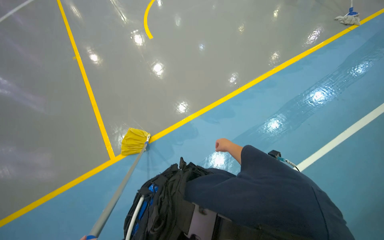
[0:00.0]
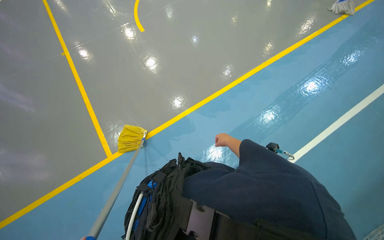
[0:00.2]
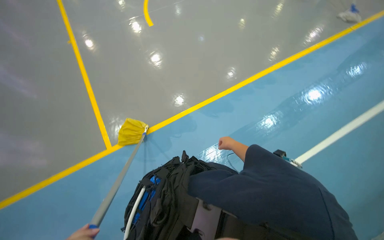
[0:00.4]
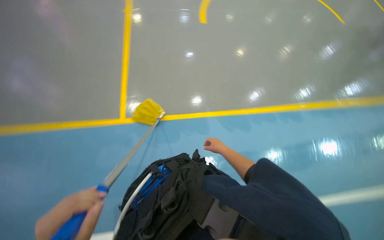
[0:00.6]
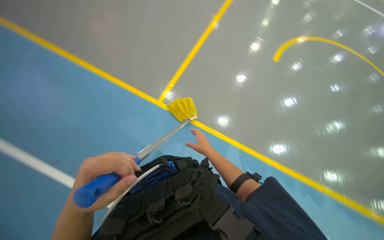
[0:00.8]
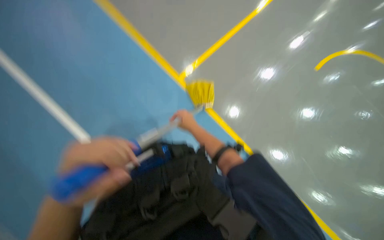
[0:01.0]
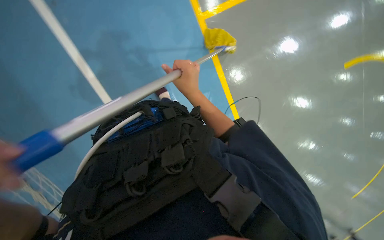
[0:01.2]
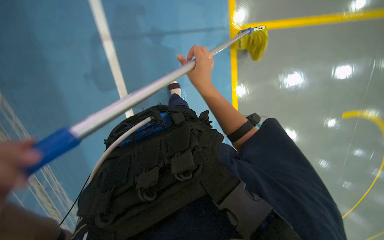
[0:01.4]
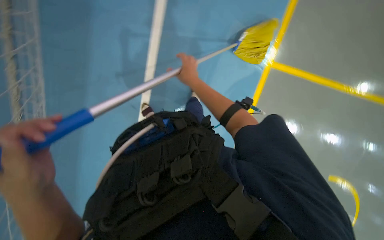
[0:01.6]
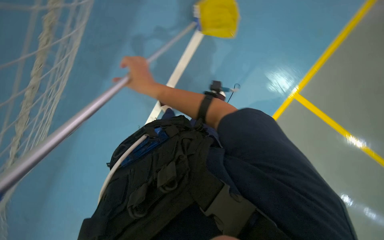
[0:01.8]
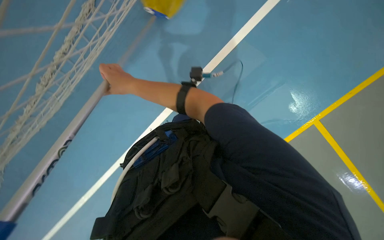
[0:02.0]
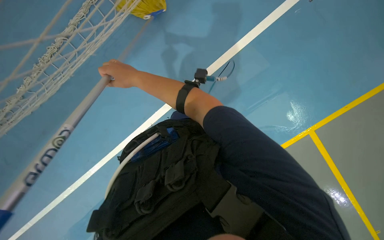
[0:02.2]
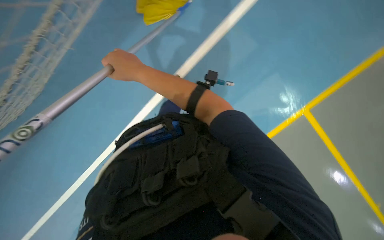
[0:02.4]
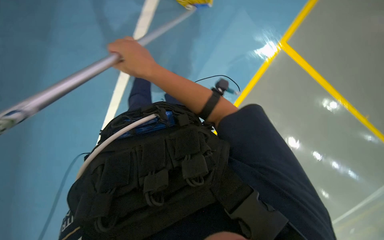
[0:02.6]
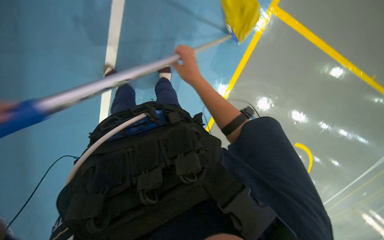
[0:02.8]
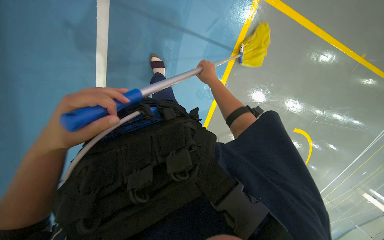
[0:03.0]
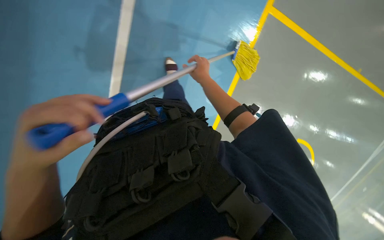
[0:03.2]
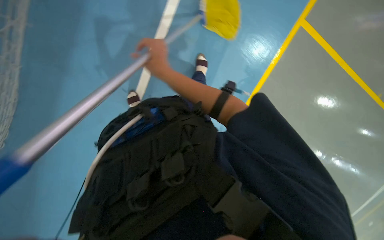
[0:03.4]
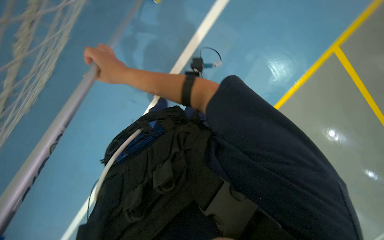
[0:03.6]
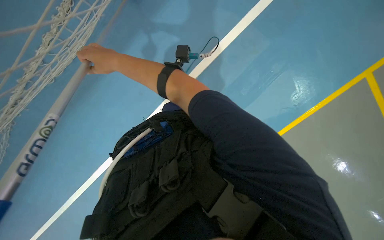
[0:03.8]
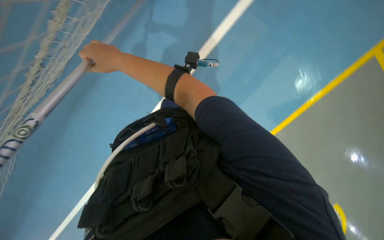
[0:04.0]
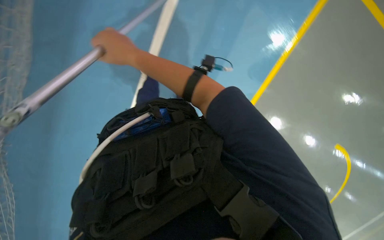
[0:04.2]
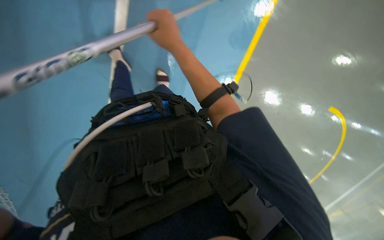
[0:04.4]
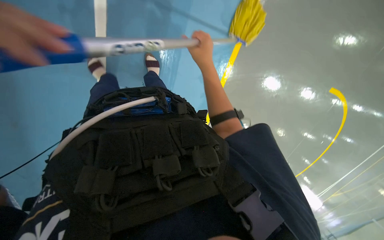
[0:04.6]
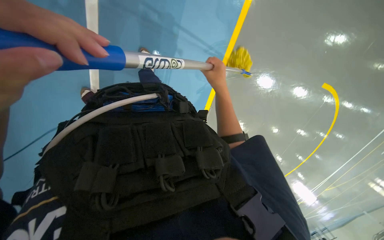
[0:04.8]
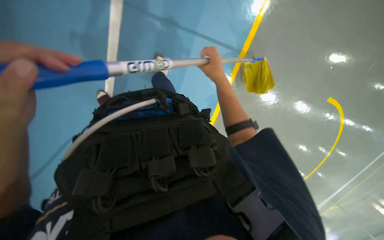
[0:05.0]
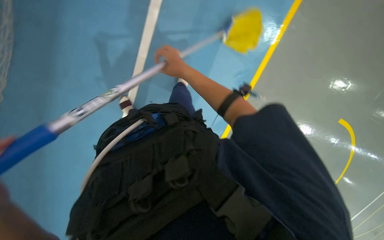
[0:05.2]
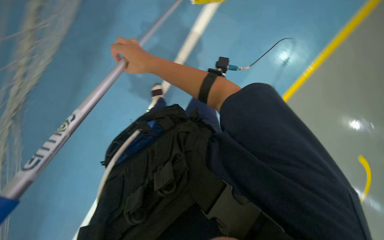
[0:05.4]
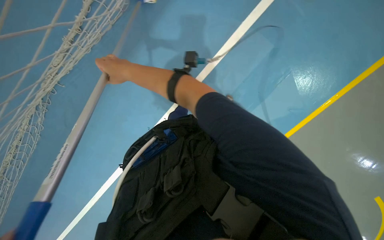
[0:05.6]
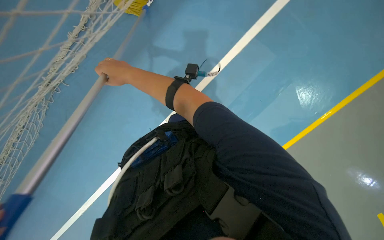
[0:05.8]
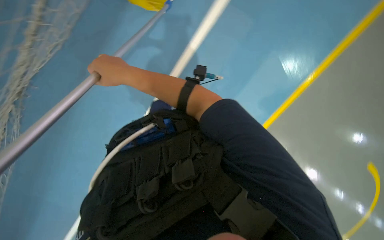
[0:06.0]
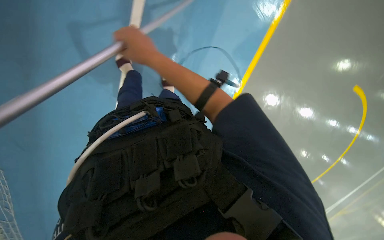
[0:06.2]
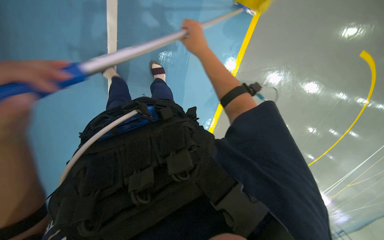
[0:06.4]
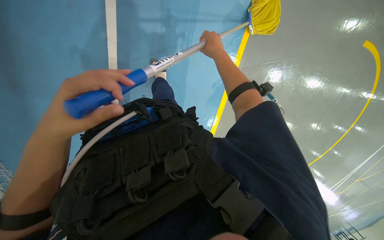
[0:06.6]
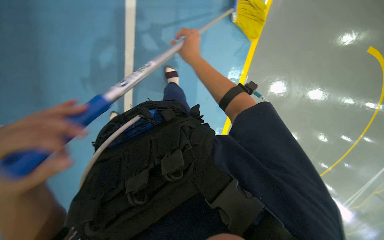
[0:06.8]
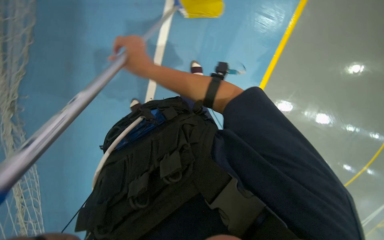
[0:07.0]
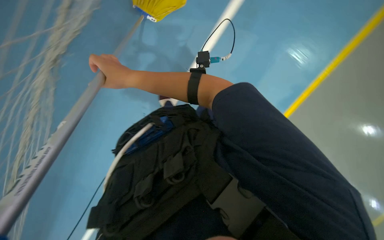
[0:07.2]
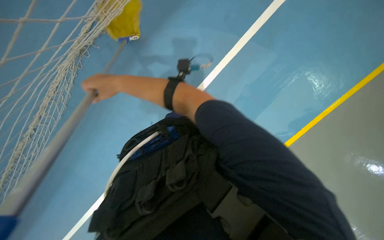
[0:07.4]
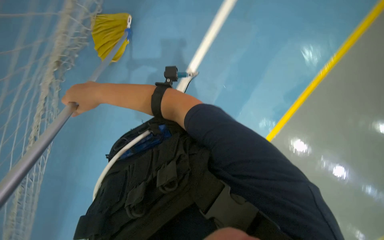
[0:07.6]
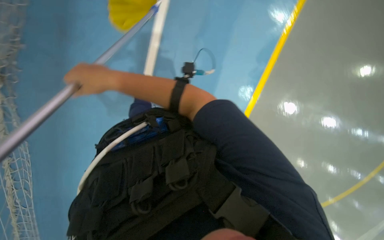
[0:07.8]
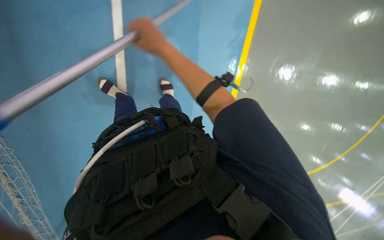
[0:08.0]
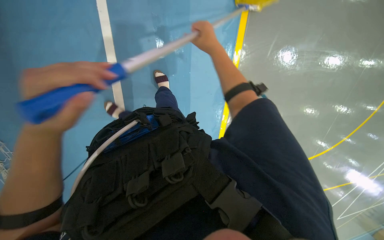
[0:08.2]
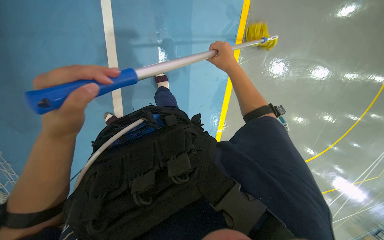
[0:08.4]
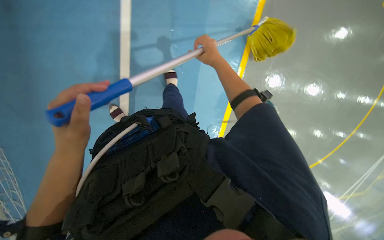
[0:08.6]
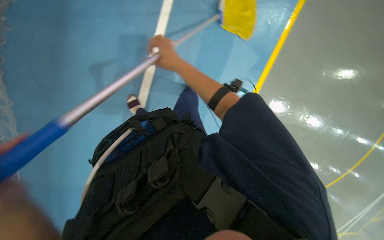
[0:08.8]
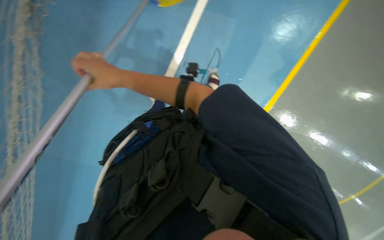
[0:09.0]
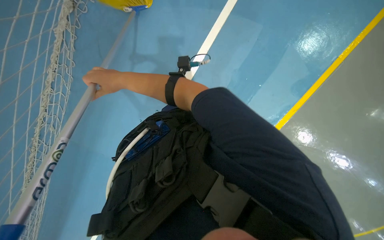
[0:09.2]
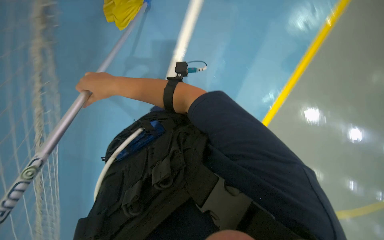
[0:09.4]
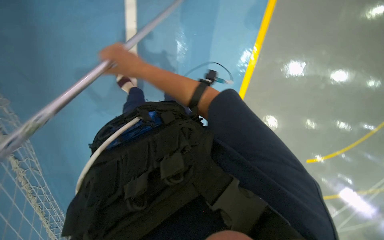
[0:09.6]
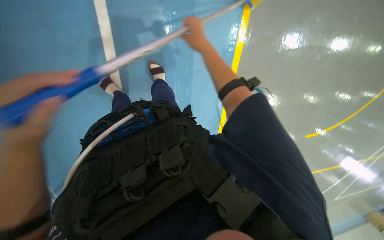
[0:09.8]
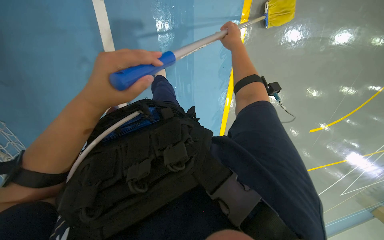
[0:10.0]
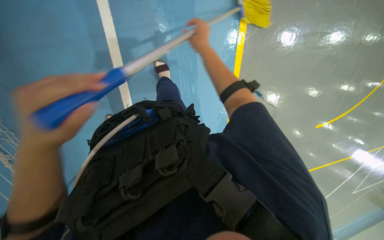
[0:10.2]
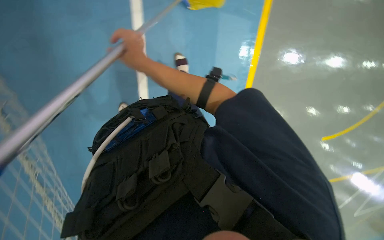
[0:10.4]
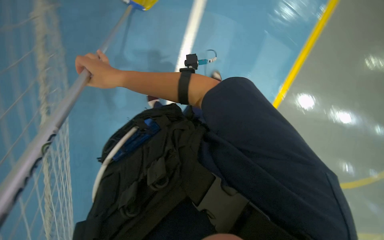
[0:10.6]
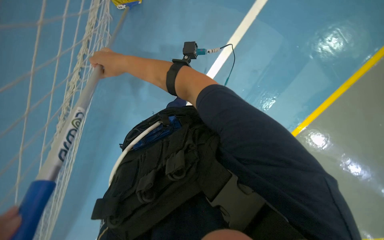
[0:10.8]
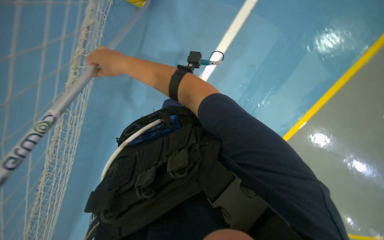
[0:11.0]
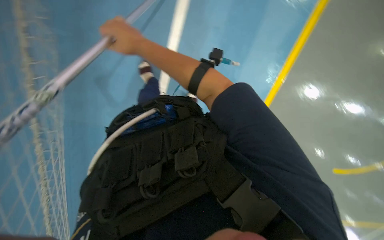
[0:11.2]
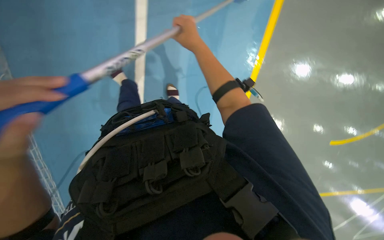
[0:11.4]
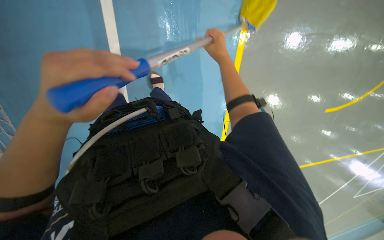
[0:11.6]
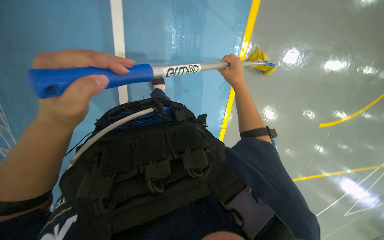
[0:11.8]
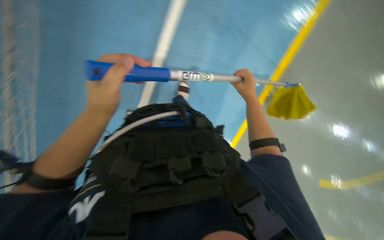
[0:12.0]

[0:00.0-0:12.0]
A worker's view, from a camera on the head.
Job: mopping floor.
The whole recording: Mopping floor. The worker mops the floor with a yellow mop, periodically rinsing and wringing it in a bucket.
0:01.6 to 0:03.0: The right hand goes to the left and returns, about 15 cm each way.
0:06.0 to 0:07.6: The right hand reaches approximately 30 cm to the right, then returns.
0:07.6 to 0:09.0: The right hand moves approximately 40 cm to the right and comes back.
0:09.0 to 0:10.4: The right hand reaches about 35 cm to the right, then returns.
0:10.4 to 0:12.0: The camera pitches upward, by some 15 degrees. The scene rotates clockwise by approximately 30 degrees. The right hand travels to the right by some 20 cm.

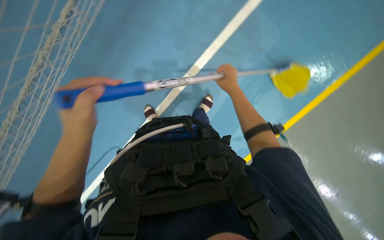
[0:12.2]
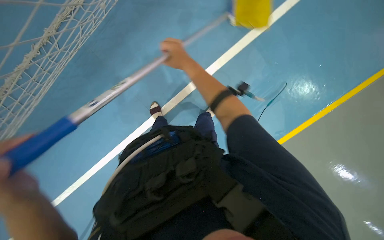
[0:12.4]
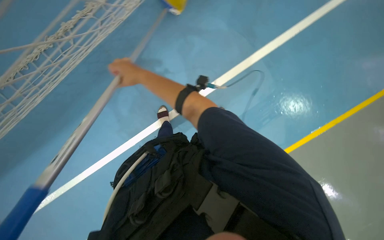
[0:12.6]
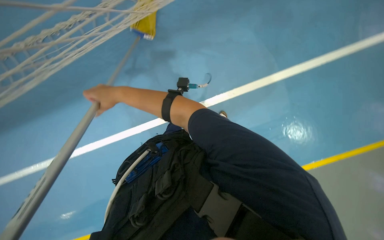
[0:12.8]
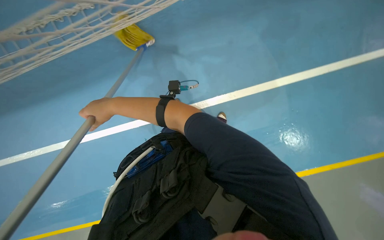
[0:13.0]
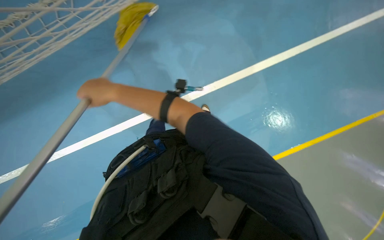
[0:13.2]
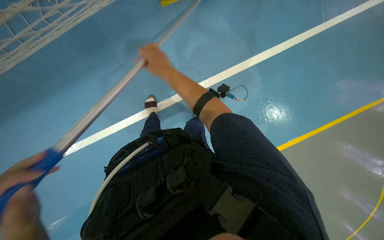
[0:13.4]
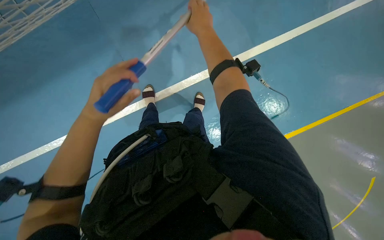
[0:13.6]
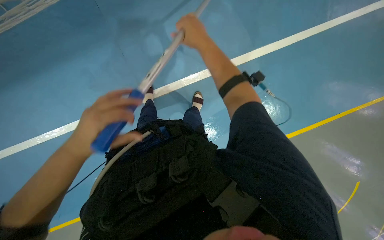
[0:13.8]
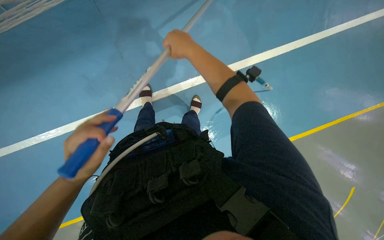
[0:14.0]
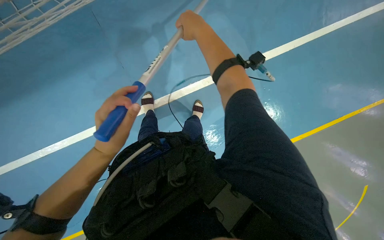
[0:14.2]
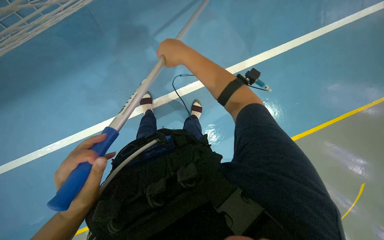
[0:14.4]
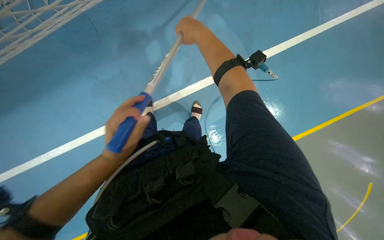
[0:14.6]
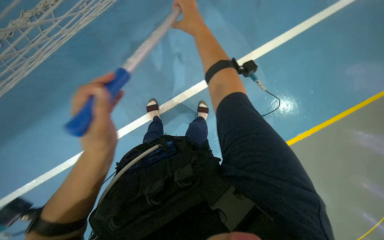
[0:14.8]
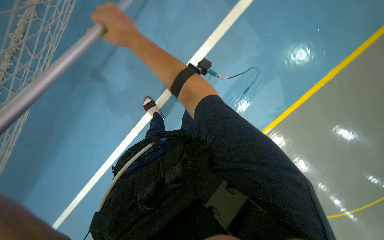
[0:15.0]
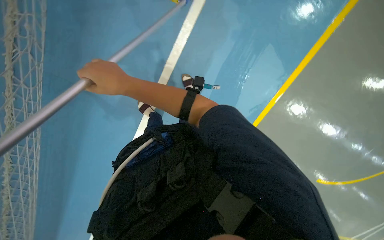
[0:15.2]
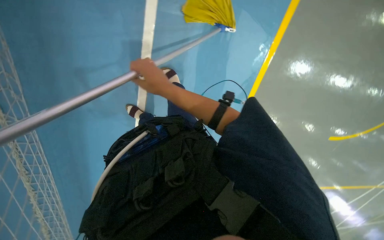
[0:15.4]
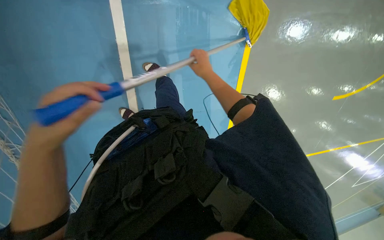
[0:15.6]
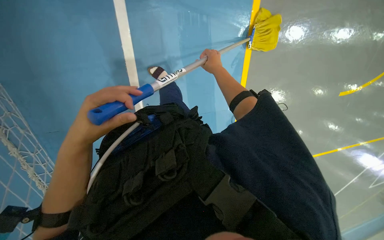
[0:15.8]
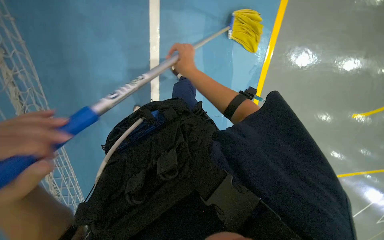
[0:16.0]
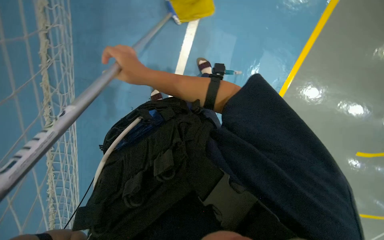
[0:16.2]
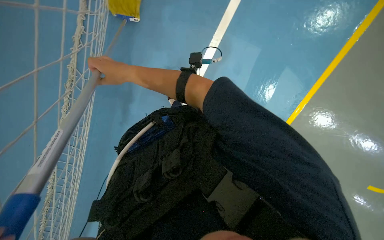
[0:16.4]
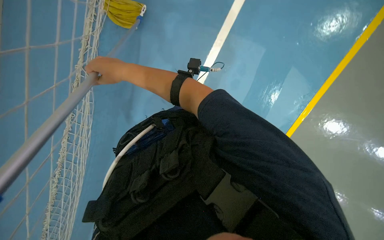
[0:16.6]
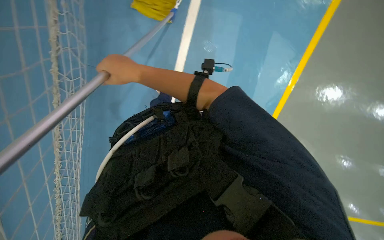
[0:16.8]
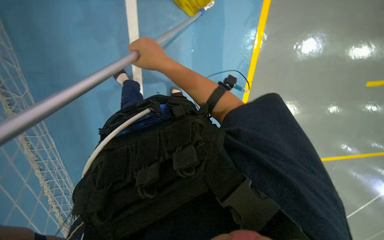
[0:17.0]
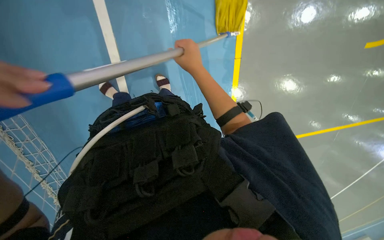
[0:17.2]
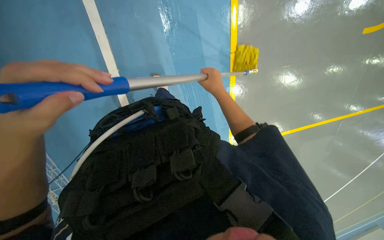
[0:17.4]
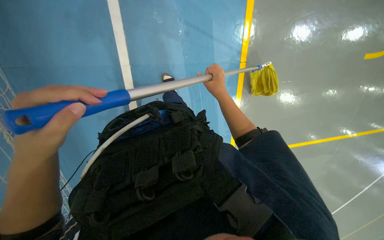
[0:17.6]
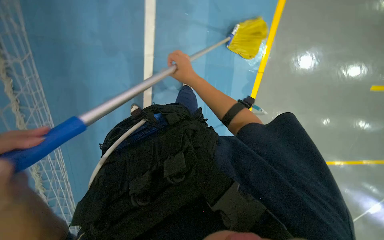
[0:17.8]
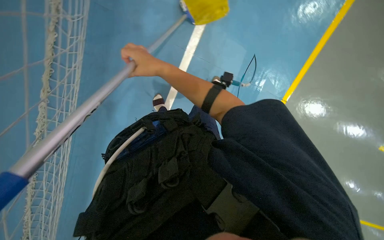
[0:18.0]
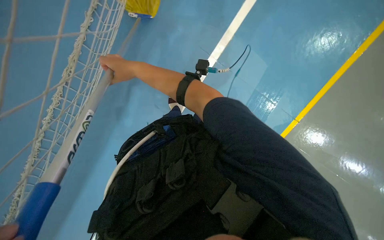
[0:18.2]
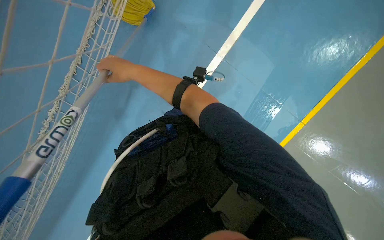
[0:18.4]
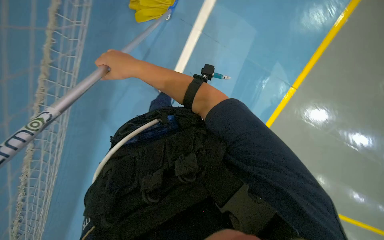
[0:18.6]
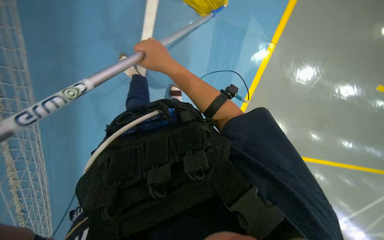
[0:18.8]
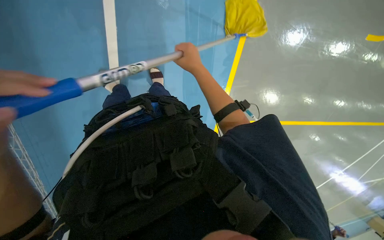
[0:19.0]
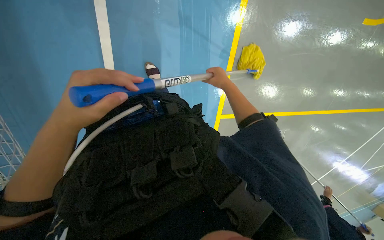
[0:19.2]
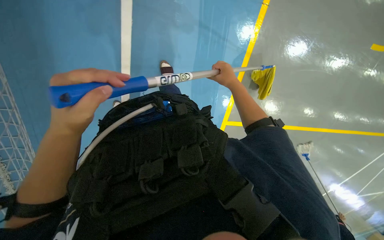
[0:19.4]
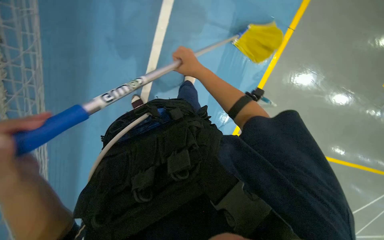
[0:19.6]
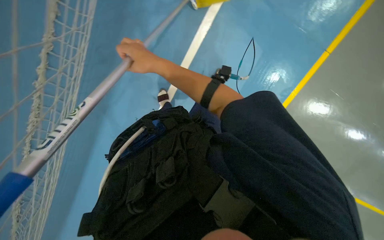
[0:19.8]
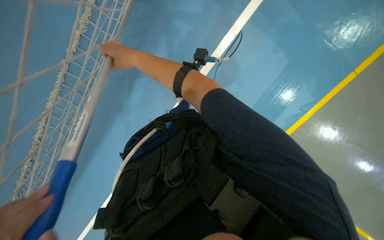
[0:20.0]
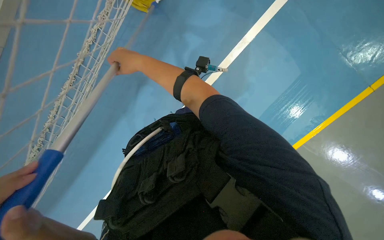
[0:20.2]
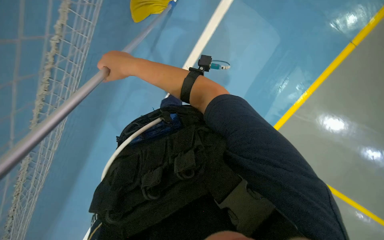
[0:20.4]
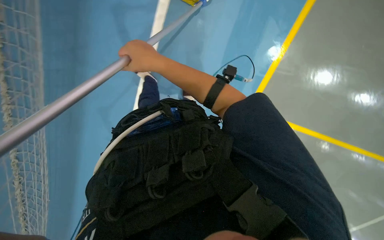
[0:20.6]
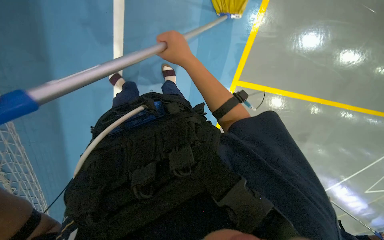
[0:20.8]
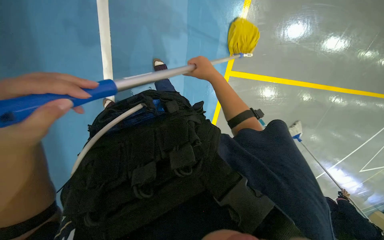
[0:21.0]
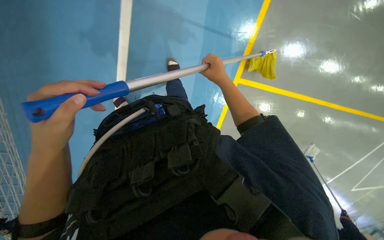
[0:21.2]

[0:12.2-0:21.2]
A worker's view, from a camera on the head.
Job: mopping floor.
The whole recording: Mopping floor. The worker mops the floor with a yellow mop, periodically rinsing and wringing it in a bucket.
0:12.2 to 0:13.8: The scene rotates counterclockwise by about 25 degrees.
0:13.8 to 0:15.2: The right hand travels to the left by approximately 20 cm.
0:15.2 to 0:16.6: The right hand goes to the right and returns, about 30 cm each way.
0:16.6 to 0:18.2: The right hand moves farther from the camera, about 10 cm, and moves roughly 25 cm to the right and comes back.
0:18.2 to 0:19.8: The right hand moves approximately 30 cm to the right and comes back.
0:19.8 to 0:21.2: The right hand travels to the right by about 15 cm.
